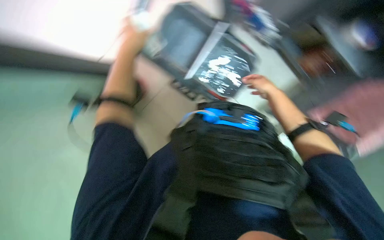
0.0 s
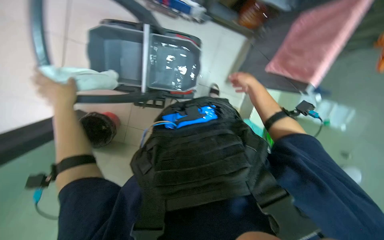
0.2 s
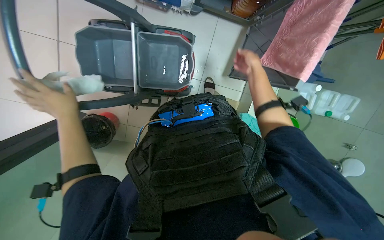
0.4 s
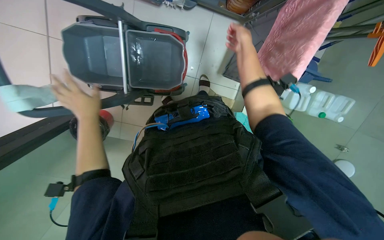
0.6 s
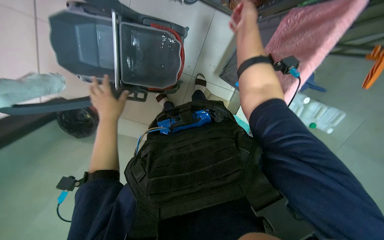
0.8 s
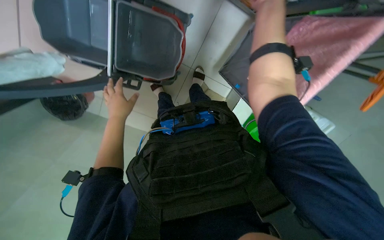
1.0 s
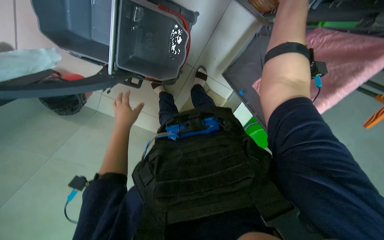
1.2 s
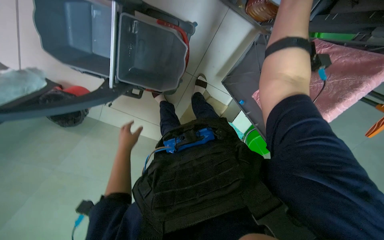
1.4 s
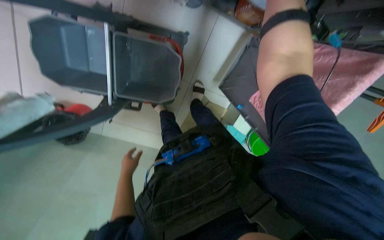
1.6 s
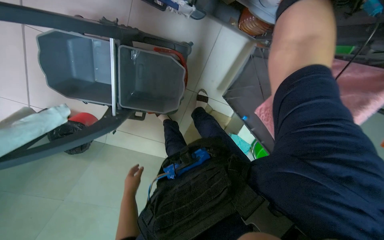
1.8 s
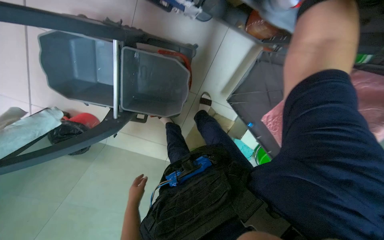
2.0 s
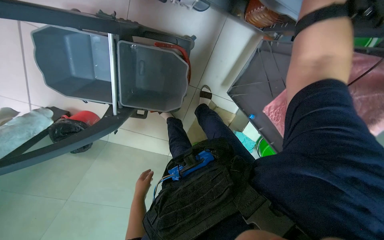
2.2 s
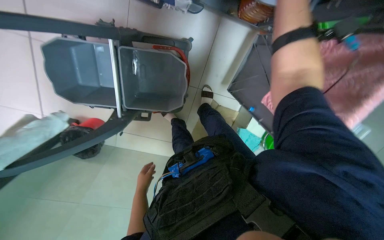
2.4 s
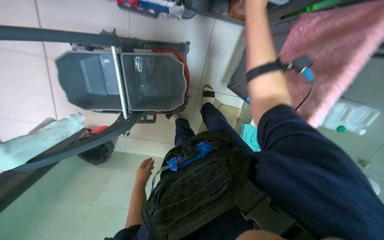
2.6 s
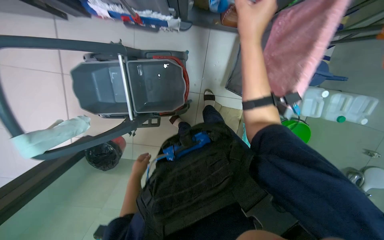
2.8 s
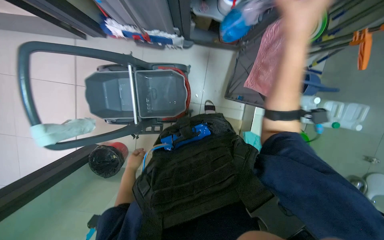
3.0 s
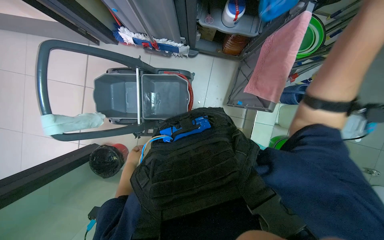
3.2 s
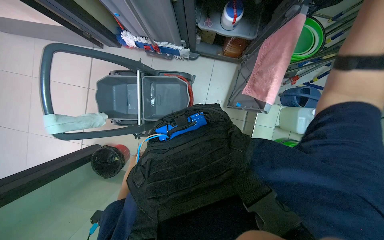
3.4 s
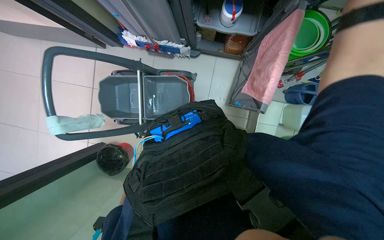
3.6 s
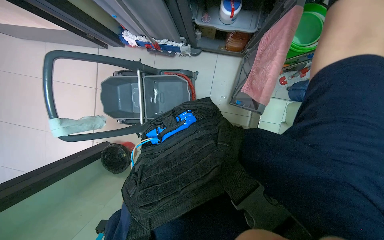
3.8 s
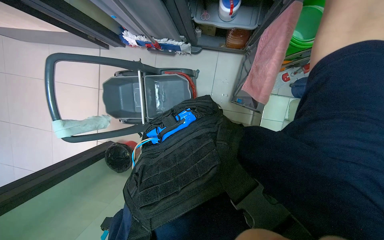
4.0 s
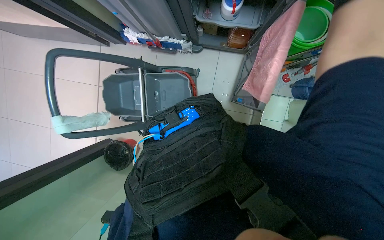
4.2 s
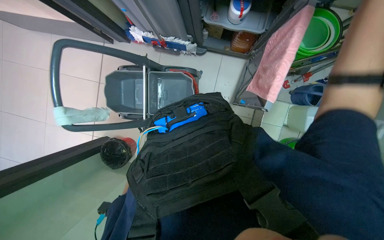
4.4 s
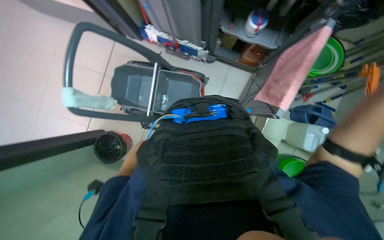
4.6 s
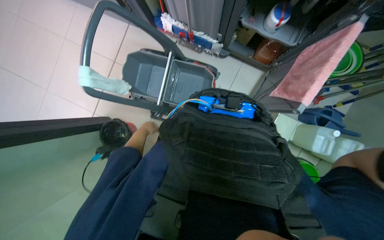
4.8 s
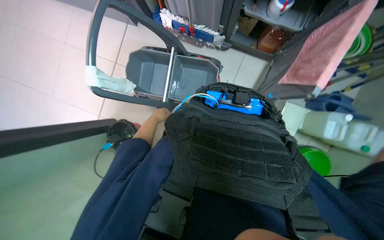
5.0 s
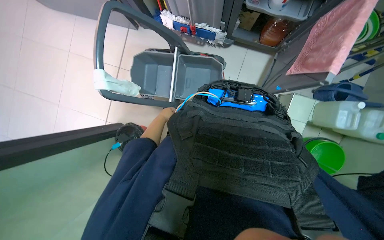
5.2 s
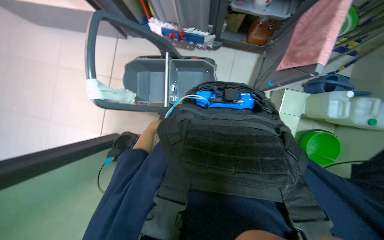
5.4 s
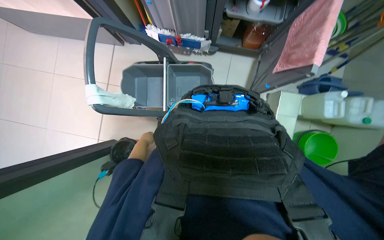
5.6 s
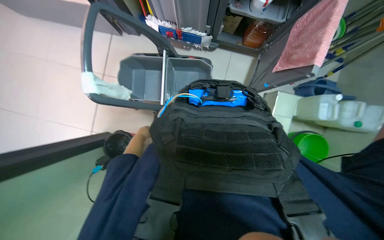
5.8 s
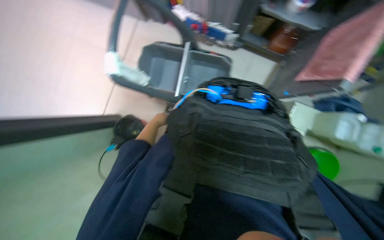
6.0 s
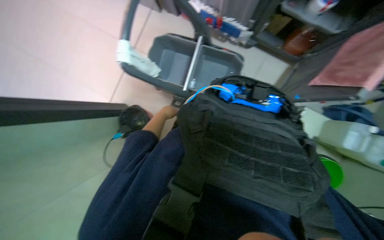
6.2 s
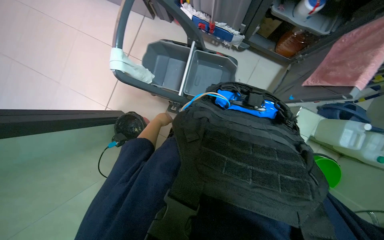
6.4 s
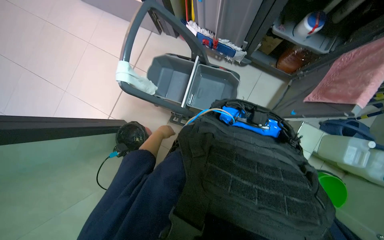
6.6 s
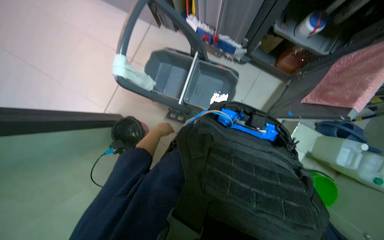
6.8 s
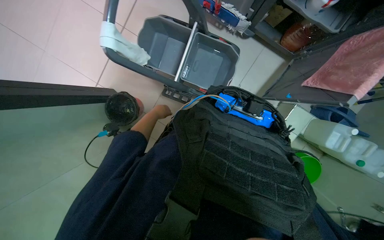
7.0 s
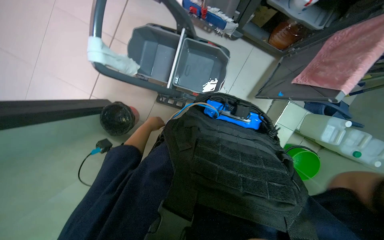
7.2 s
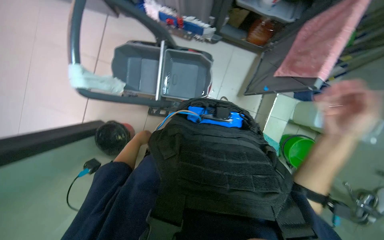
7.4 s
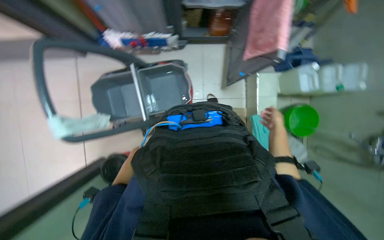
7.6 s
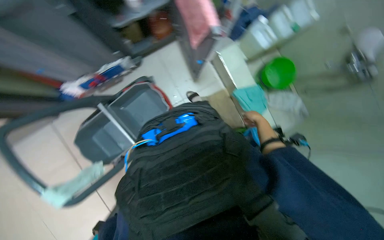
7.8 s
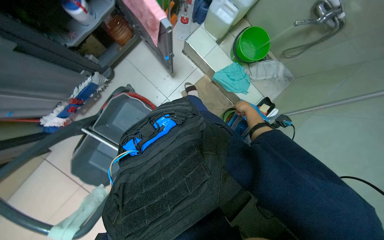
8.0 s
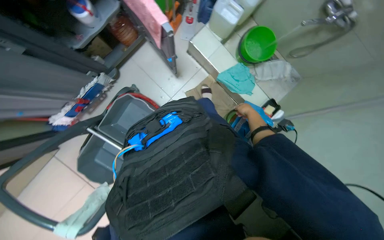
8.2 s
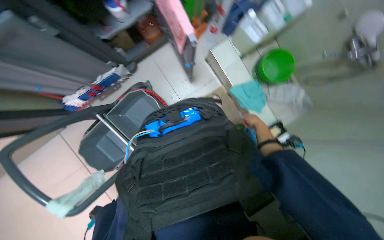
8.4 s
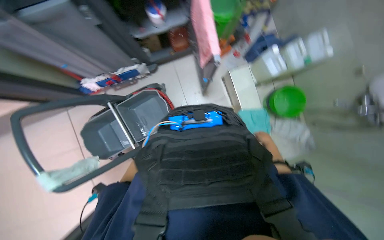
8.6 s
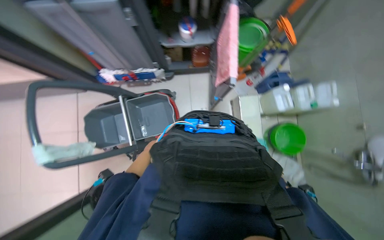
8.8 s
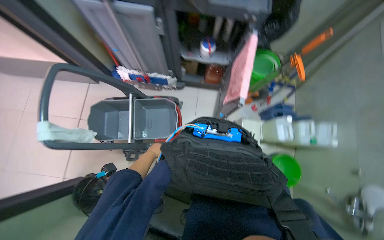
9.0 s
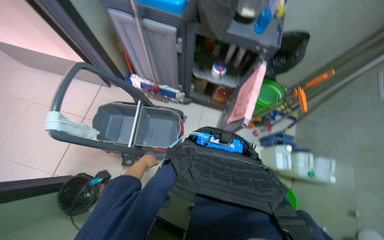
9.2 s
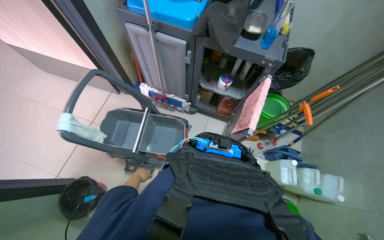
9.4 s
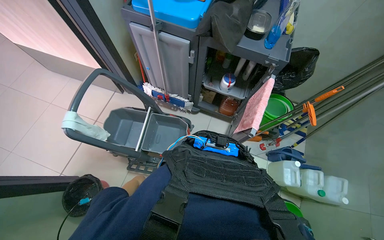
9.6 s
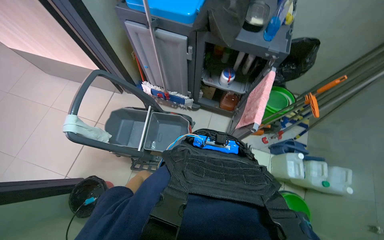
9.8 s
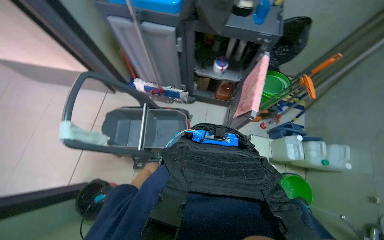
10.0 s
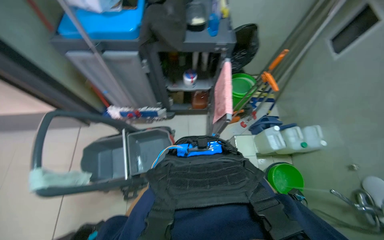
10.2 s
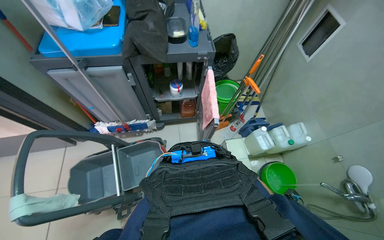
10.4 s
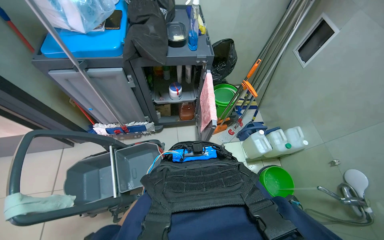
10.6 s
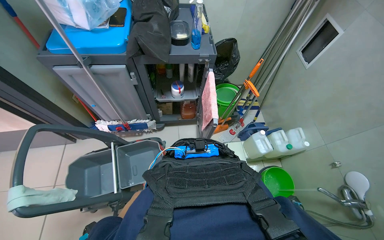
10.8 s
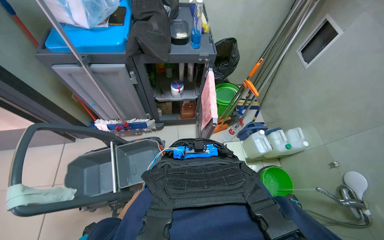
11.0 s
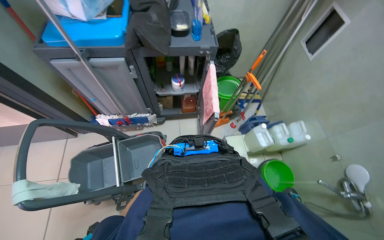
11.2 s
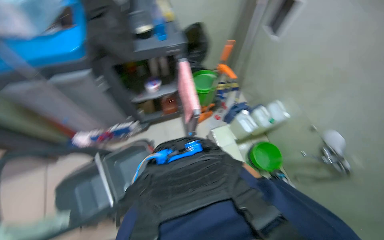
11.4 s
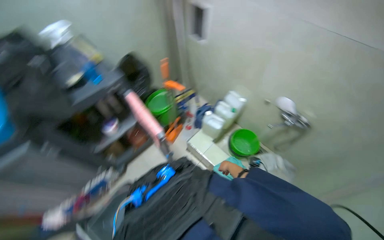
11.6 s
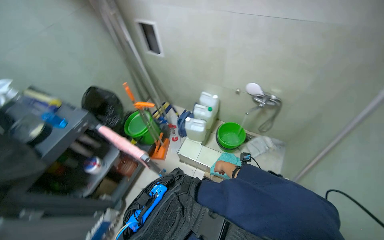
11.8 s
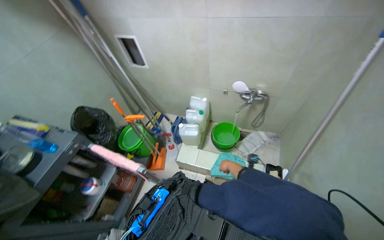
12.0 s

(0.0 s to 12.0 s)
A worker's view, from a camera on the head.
Job: preparing cleaning supplies.
The whole recording: Preparing cleaning equipment. The worker gathers and arranges various cleaning tools and buckets on a cart, filling them with water and solution.
0.0 s - 1.6 s: The wearer looks approximately 35 degrees further to the right.
1.6 s - 3.0 s: The wearer looks roughly 15 degrees further upward. The left hand moves roughly 5 cm down the picture and comes back.
6.0 s - 7.6 s: Everything in view rotates about 25 degrees counterclockwise.
7.6 s - 9.0 s: The view tips upward by approximately 15 degrees.
9.0 s - 10.4 s: The view tilts approximately 15 degrees upward.
10.4 s - 12.0 s: The wearer looks approximately 65 degrees further to the right.

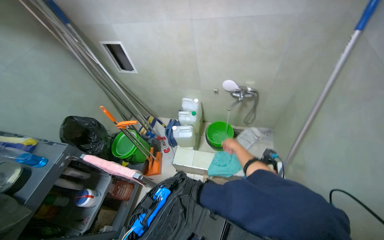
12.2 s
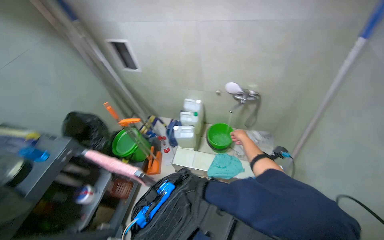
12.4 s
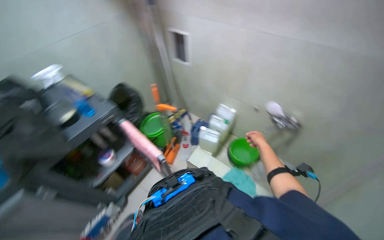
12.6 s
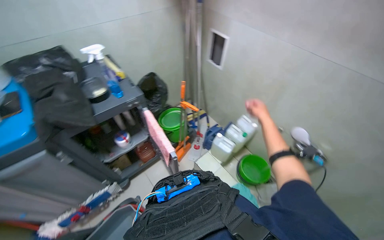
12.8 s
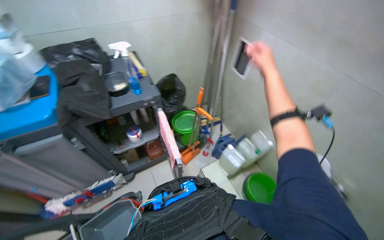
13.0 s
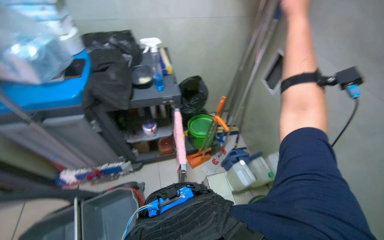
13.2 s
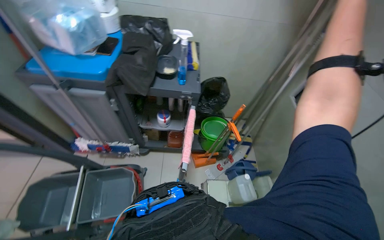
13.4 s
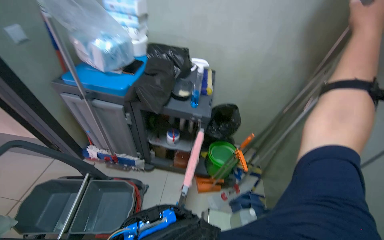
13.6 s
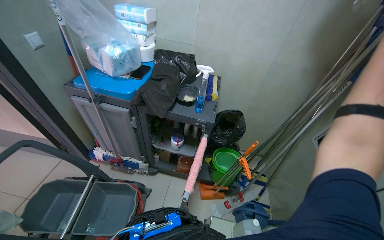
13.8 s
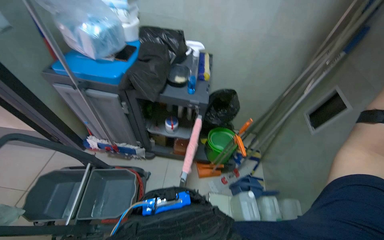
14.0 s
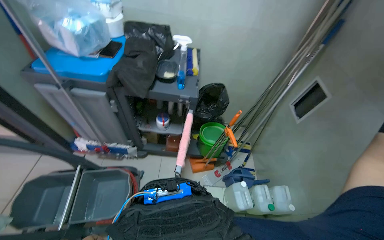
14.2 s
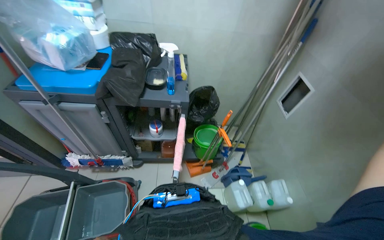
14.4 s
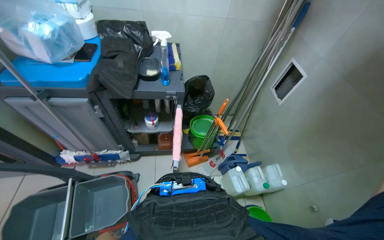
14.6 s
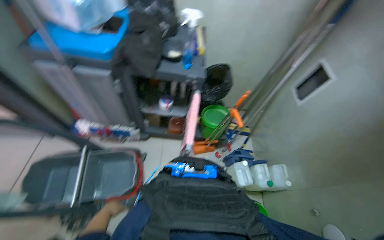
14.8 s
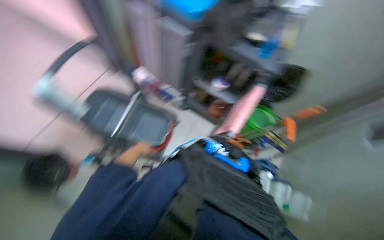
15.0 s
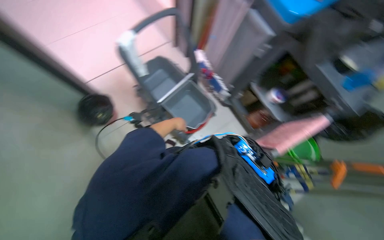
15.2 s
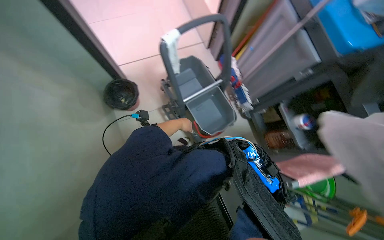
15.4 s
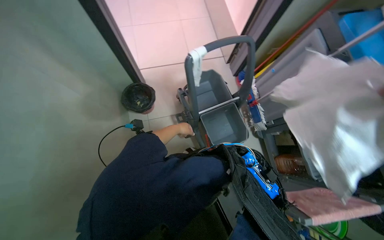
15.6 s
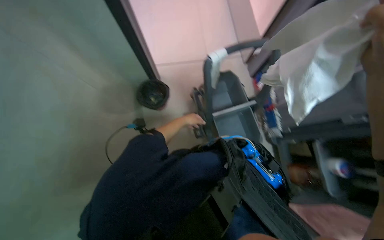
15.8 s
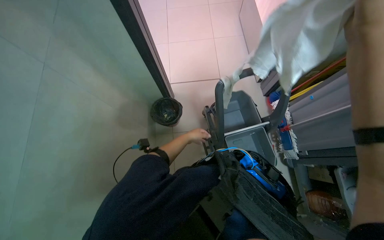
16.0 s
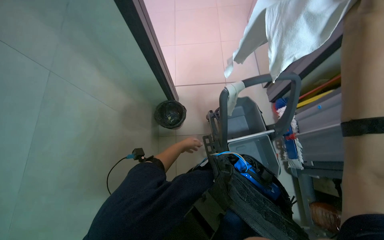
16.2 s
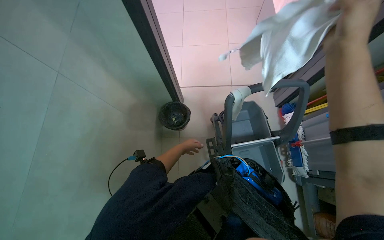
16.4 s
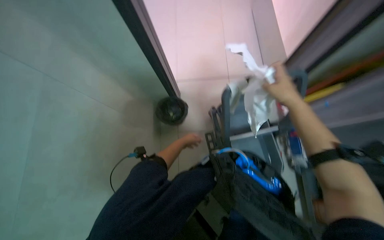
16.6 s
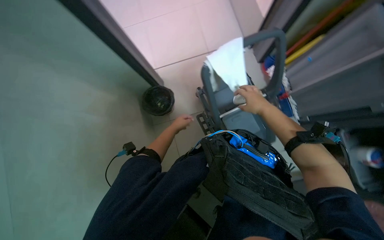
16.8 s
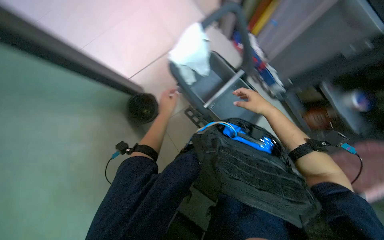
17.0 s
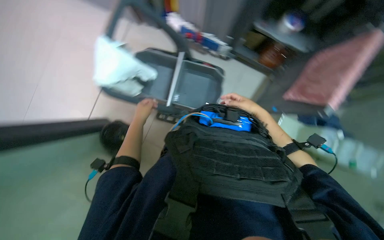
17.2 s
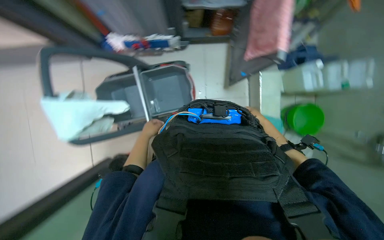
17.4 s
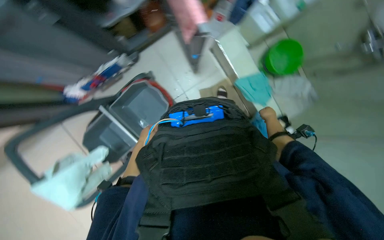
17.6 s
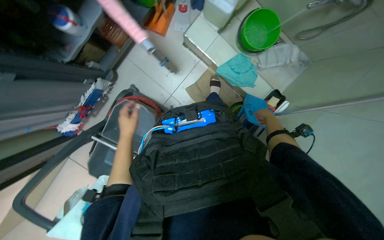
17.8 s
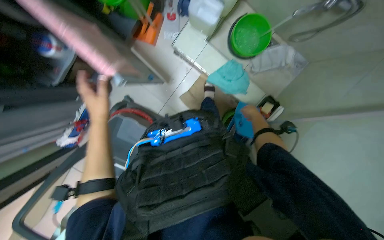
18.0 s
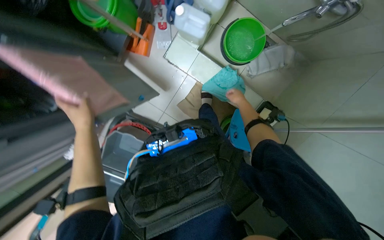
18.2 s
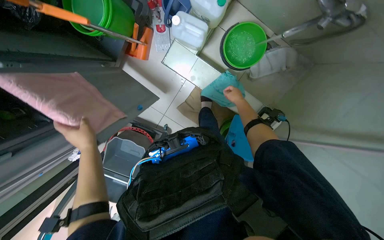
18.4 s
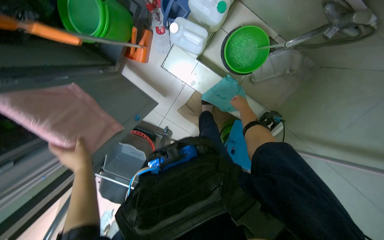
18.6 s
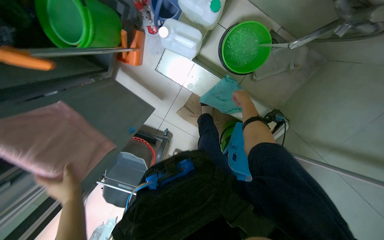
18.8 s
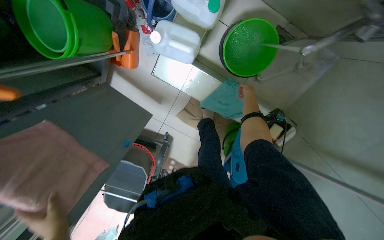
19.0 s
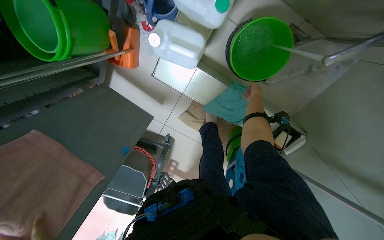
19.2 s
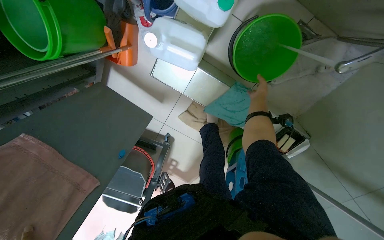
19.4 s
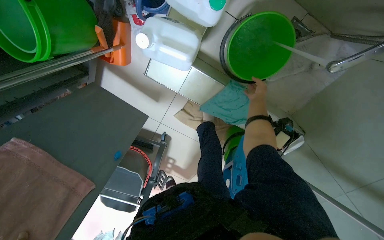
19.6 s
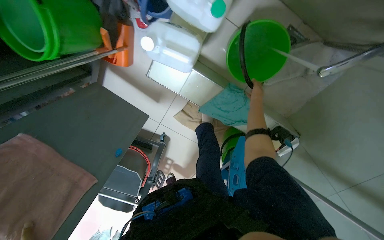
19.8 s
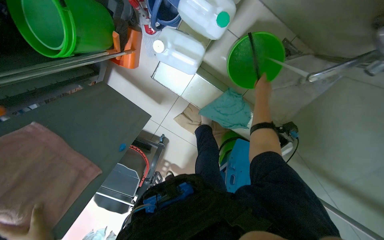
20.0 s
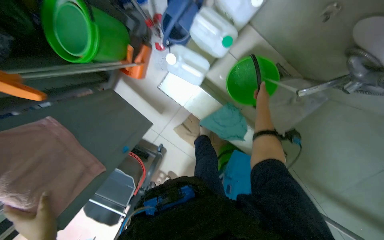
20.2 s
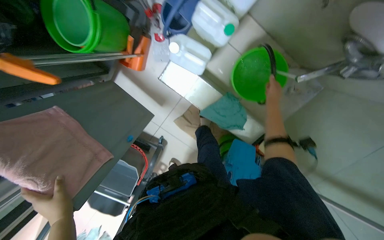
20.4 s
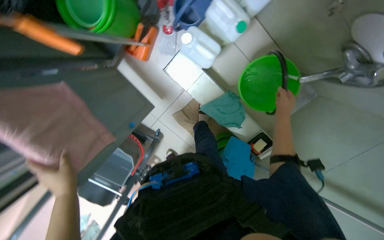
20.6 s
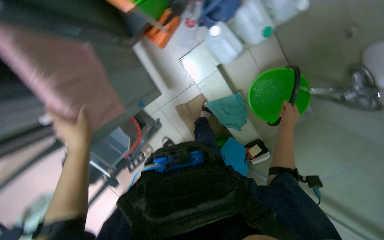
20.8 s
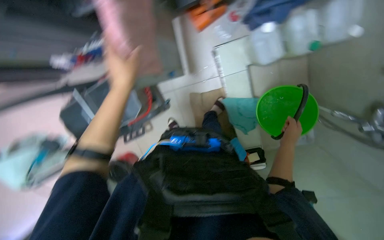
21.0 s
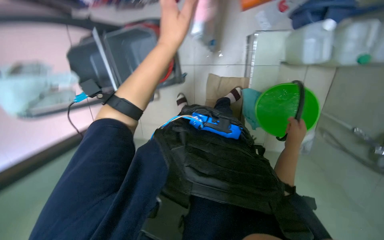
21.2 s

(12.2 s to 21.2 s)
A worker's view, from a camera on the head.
Job: preparing cleaning supplies.
The whole recording: Preparing cleaning equipment. The worker gathers and arranges various cleaning tools and buckets on a cart, filling them with water and solution.
12.2 s - 13.8 s: The head rotates approximately 90 degrees to the left.
13.8 s - 15.2 s: The head rotates about 45 degrees to the left. The camera pitches downward, by roughly 25 degrees.
15.2 s - 16.6 s: The wearer's head swings some 35 degrees to the left.
16.6 s - 18.2 s: The camera travels about 60 cm. The view tilts some 20 degrees downward. The scene rotates counterclockwise by about 145 degrees.
18.2 s - 19.8 s: The camera travels about 50 cm. The view tilts roughly 15 degrees downward.
19.8 s - 21.2 s: The head travels about 60 cm. The camera sweeps to the right, by approximately 15 degrees. The scene turns some 55 degrees clockwise in the picture.
